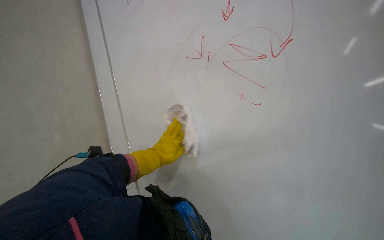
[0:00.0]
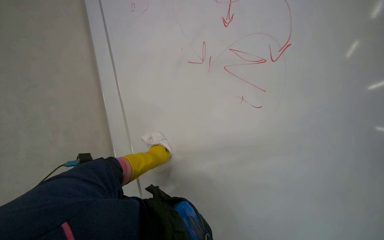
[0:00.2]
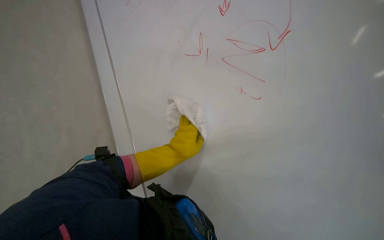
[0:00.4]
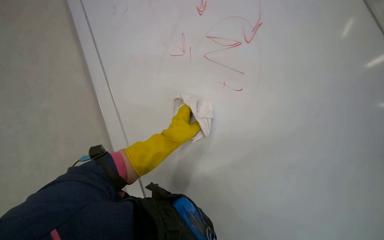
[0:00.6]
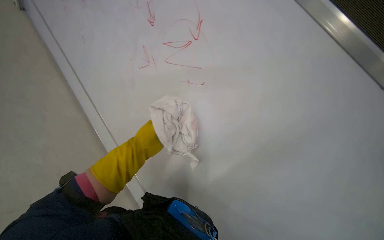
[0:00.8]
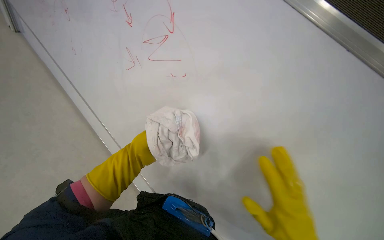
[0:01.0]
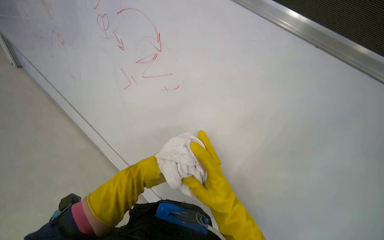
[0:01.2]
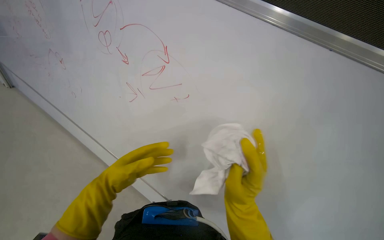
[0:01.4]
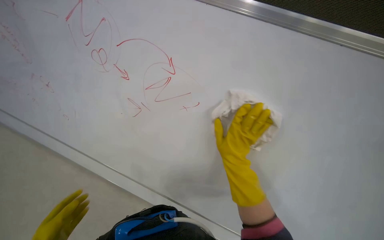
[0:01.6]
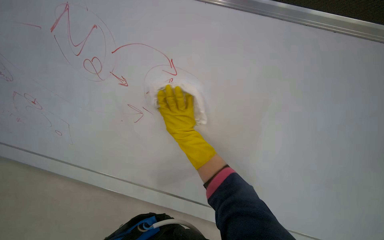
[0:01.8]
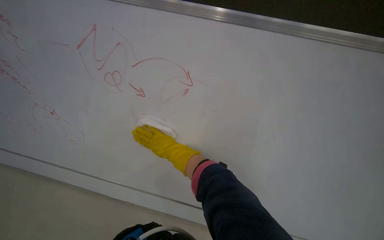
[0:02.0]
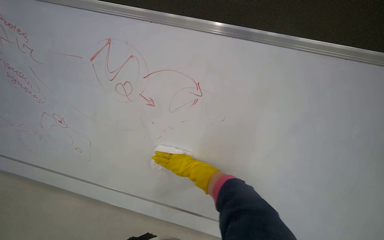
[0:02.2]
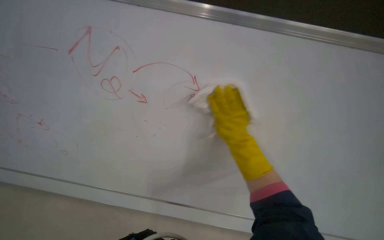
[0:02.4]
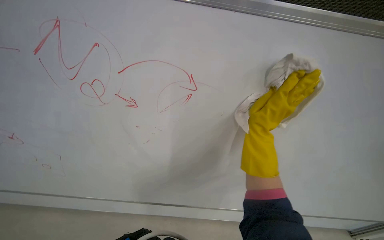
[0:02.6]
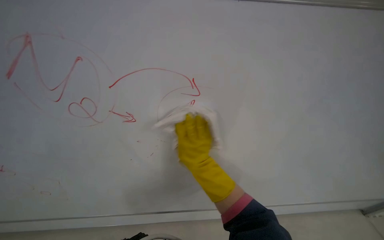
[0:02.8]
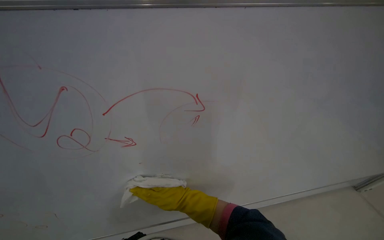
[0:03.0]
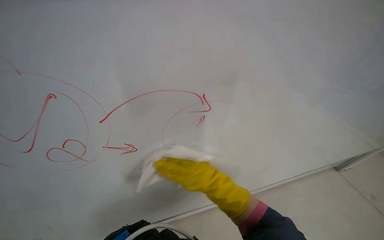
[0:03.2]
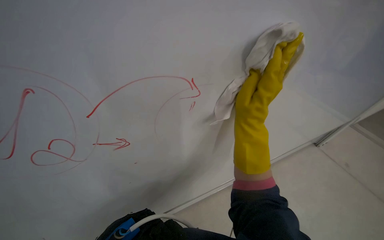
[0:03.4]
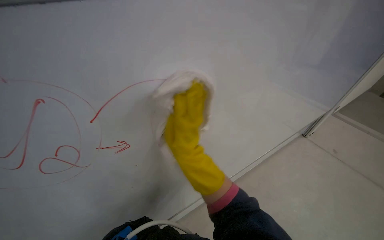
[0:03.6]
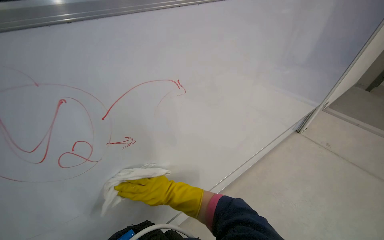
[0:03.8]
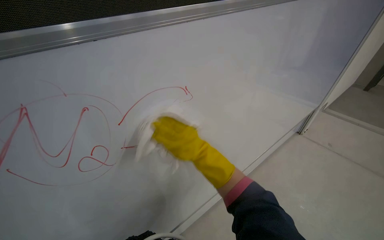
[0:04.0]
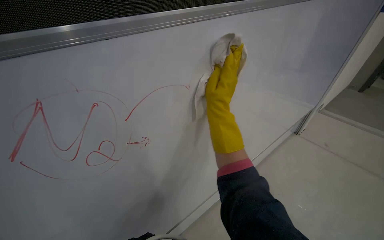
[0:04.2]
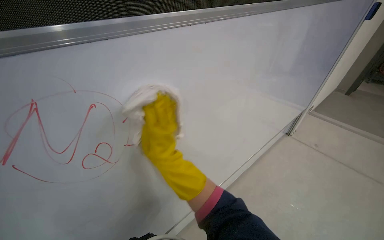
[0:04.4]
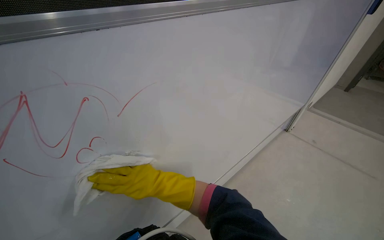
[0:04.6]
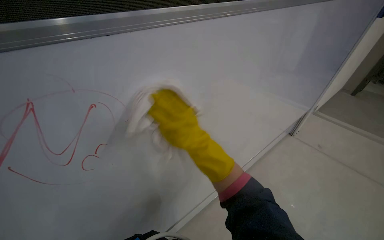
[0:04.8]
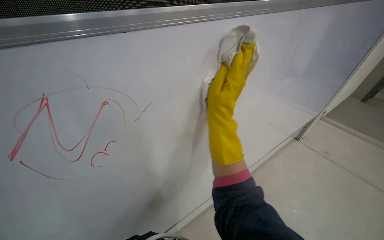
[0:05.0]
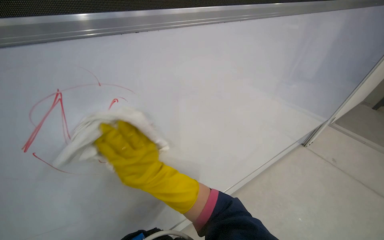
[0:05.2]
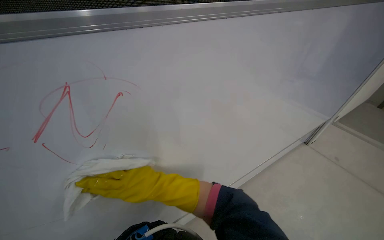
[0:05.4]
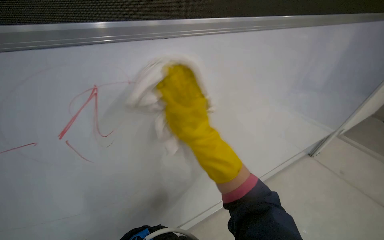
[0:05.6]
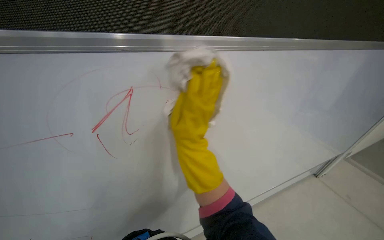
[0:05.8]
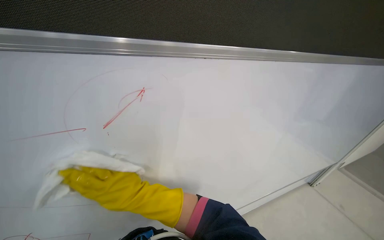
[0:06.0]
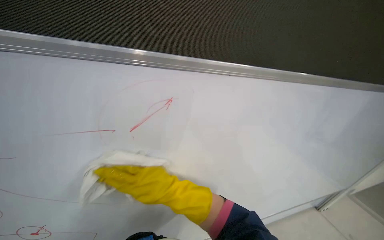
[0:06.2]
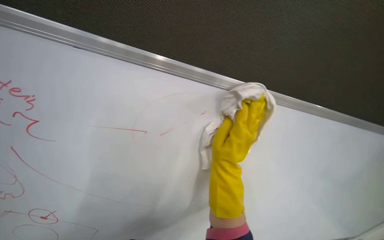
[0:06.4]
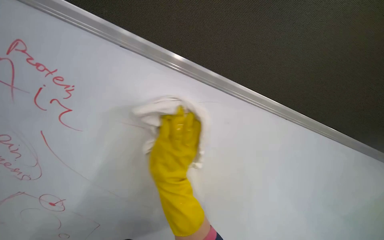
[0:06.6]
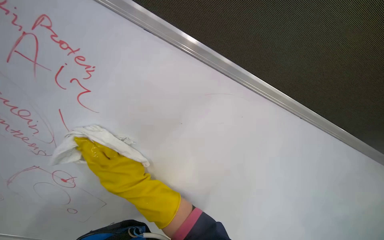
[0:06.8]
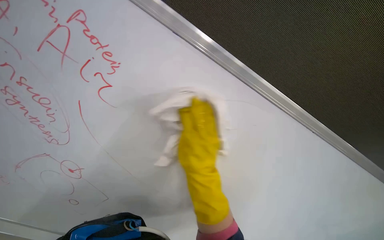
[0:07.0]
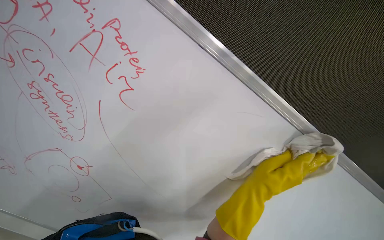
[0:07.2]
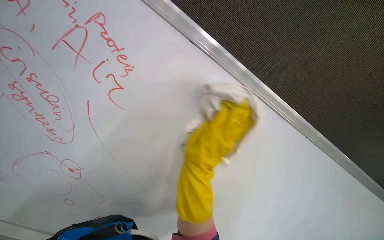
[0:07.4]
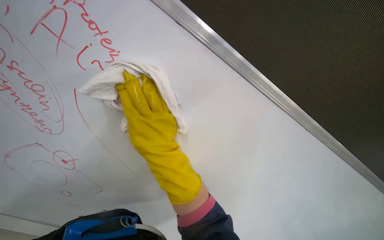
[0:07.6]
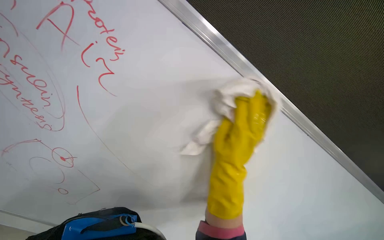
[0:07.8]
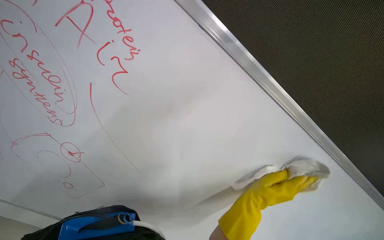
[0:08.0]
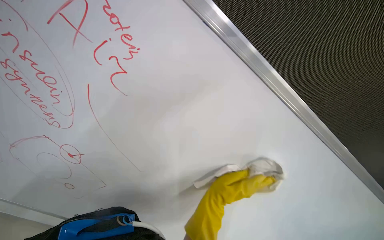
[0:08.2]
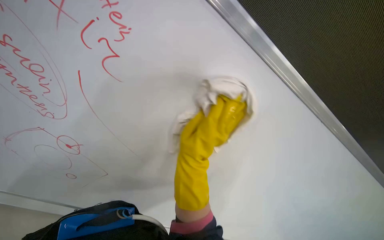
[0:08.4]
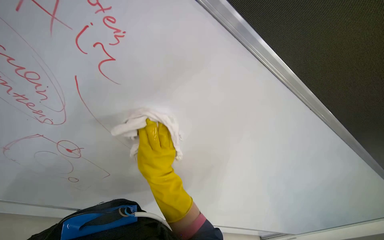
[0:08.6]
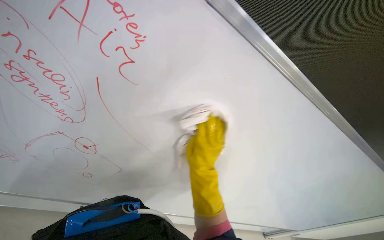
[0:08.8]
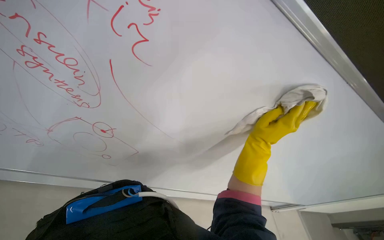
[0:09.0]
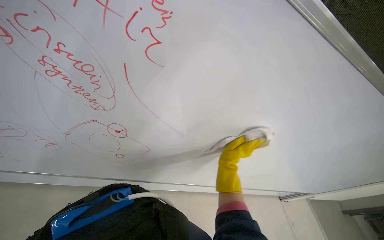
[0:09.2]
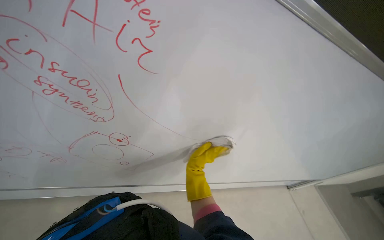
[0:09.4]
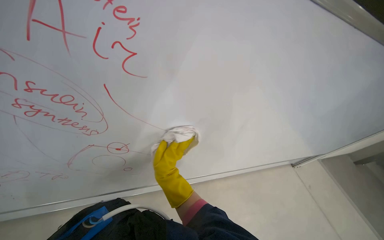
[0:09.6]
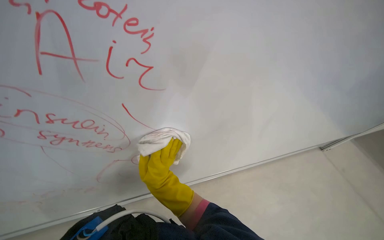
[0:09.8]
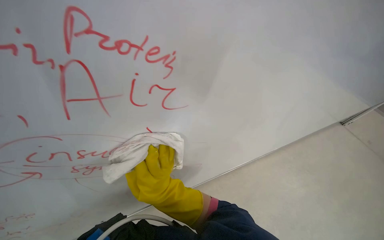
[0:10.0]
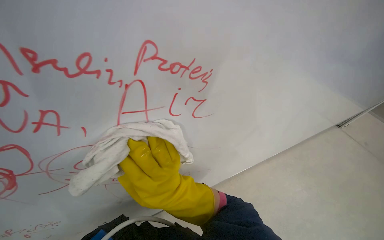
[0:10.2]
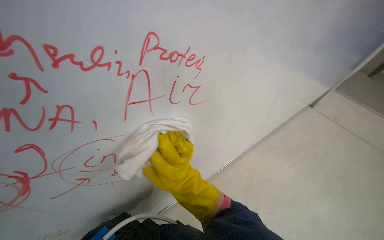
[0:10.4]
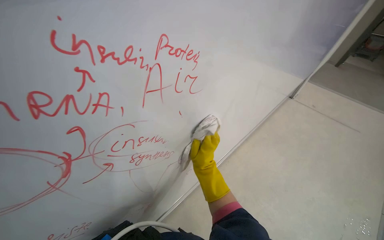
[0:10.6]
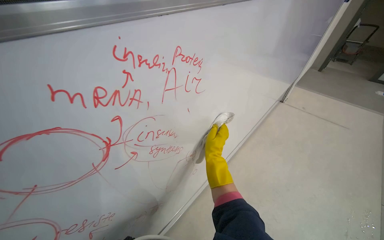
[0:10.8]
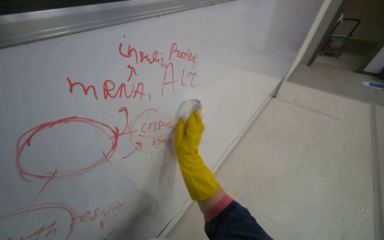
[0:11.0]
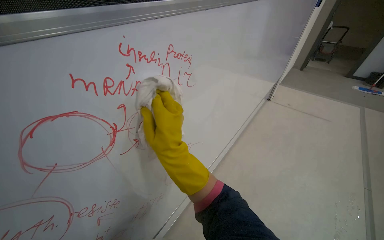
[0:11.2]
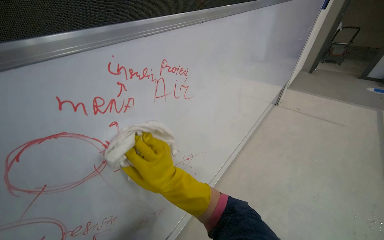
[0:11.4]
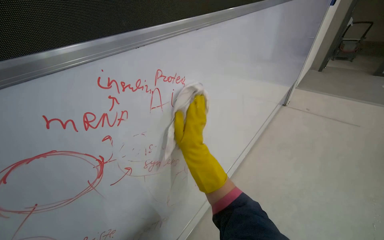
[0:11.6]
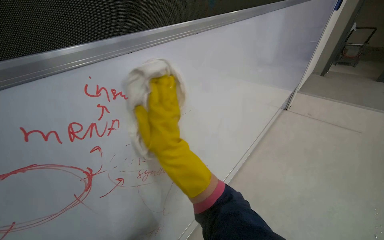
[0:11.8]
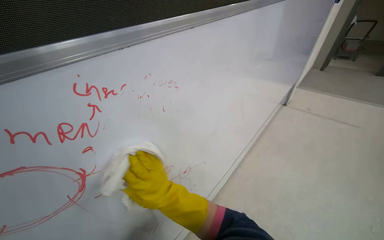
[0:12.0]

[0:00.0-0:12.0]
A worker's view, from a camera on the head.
Job: wiping surfaces.
The whole recording: Cleaning whiteboard. The worker wipes red markings off the whiteboard with a white cloth.
0:00.0 to 0:01.6: The camera pitches downward, by some 20 degrees.
0:01.6 to 0:03.0: The camera pitches upward, by approximately 30 degrees. The right hand moves about 10 cm to the left and comes back.
0:03.0 to 0:04.4: The right hand travels to the left by approximately 20 cm.
0:04.4 to 0:06.0: The right hand swings up and down the picture, some 15 cm each way, with 3 reversals.
0:06.0 to 0:07.6: The camera pitches upward, by roughly 15 degrees. The right hand goes left and right, approximately 35 cm each way, reversing 2 times.
0:07.6 to 0:09.0: The right hand swings left and right, approximately 30 cm each way, with 2 reversals.
0:09.0 to 0:10.4: The camera sweeps to the left, by roughly 15 degrees. The view tips downward by some 20 degrees. The right hand heads to the left, covering approximately 35 cm.
0:10.4 to 0:12.0: The right hand goes farther from the camera and returns, some 15 cm each way.

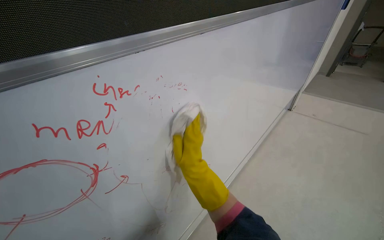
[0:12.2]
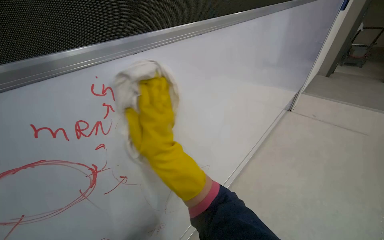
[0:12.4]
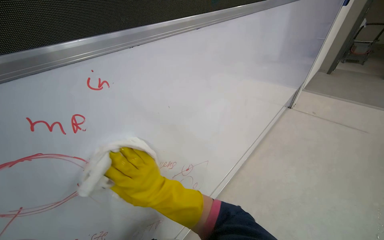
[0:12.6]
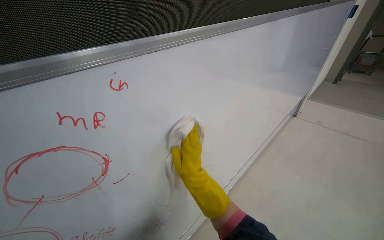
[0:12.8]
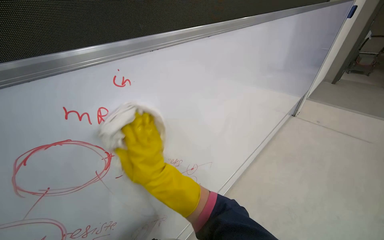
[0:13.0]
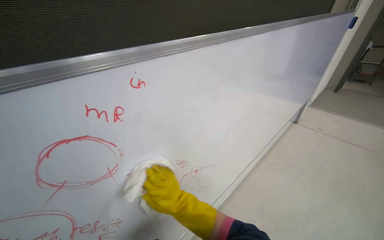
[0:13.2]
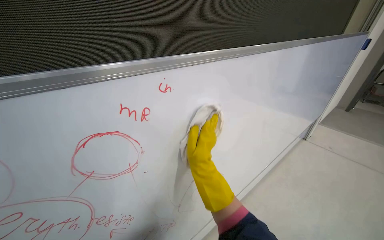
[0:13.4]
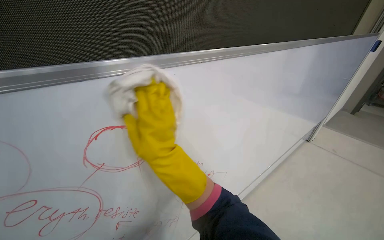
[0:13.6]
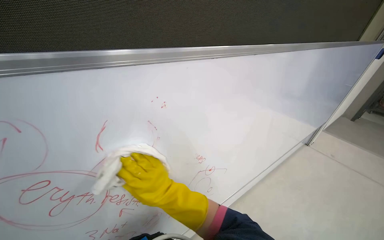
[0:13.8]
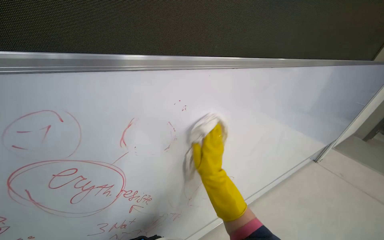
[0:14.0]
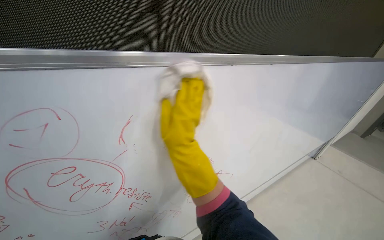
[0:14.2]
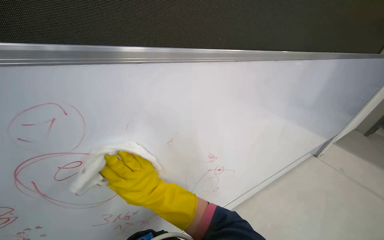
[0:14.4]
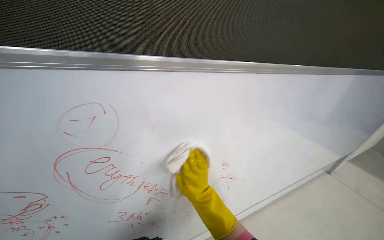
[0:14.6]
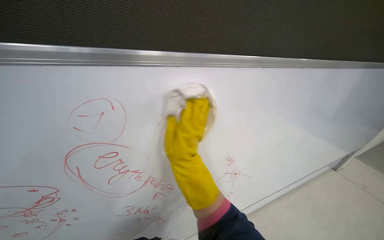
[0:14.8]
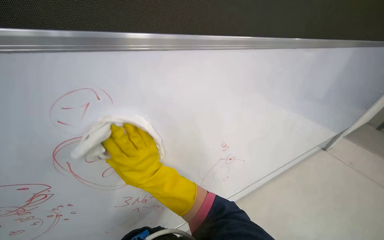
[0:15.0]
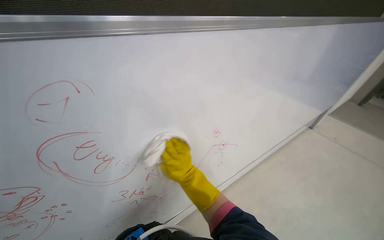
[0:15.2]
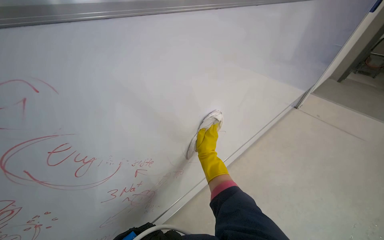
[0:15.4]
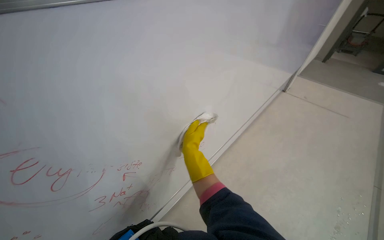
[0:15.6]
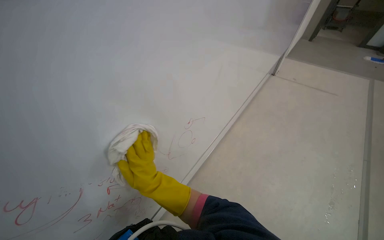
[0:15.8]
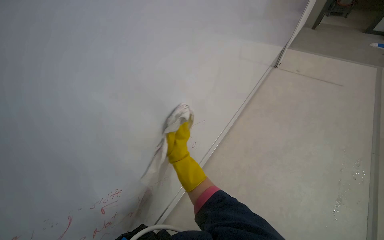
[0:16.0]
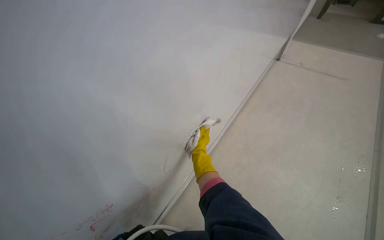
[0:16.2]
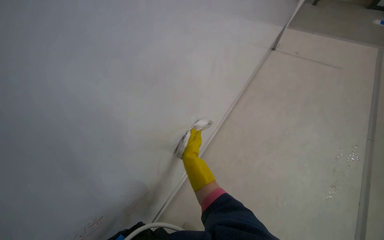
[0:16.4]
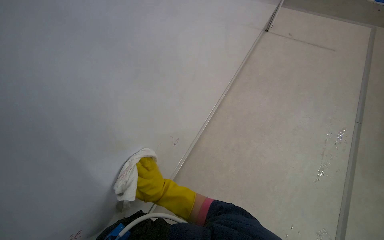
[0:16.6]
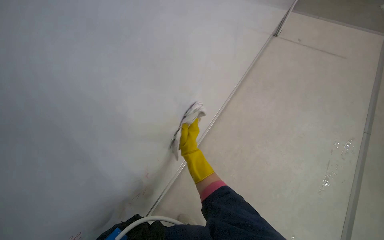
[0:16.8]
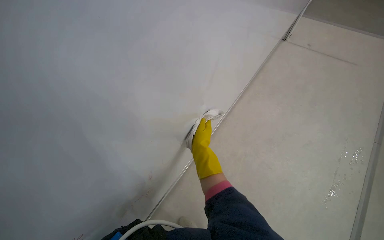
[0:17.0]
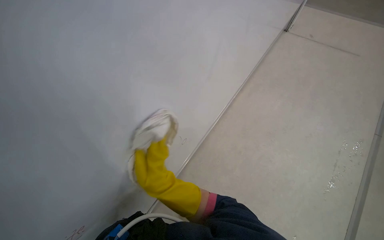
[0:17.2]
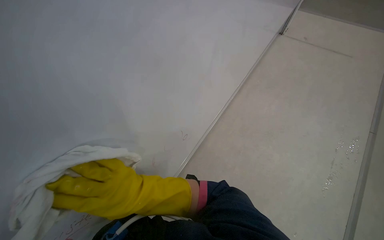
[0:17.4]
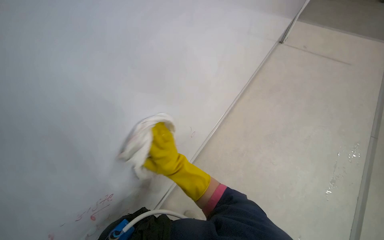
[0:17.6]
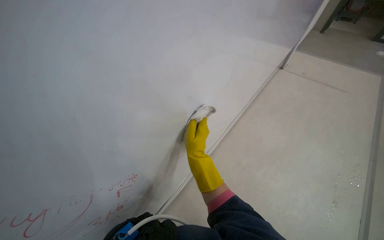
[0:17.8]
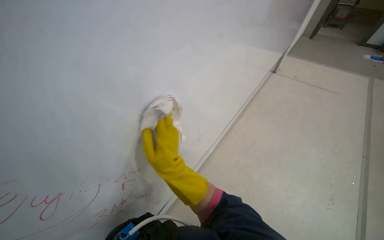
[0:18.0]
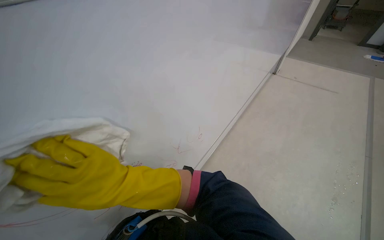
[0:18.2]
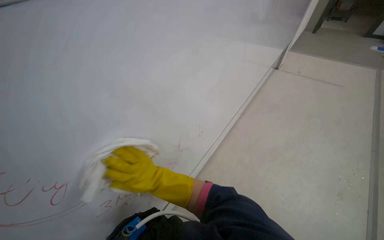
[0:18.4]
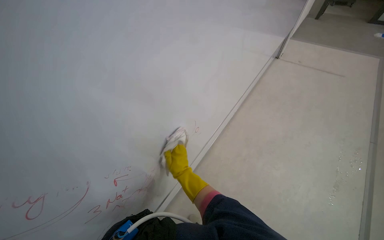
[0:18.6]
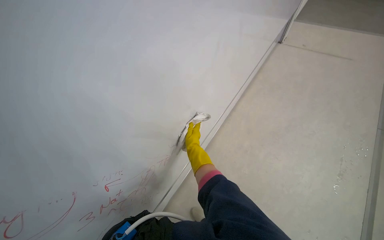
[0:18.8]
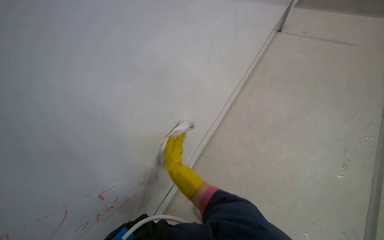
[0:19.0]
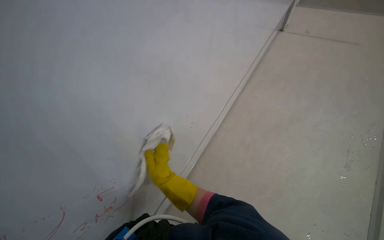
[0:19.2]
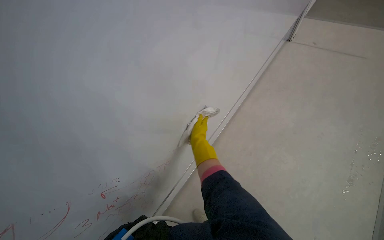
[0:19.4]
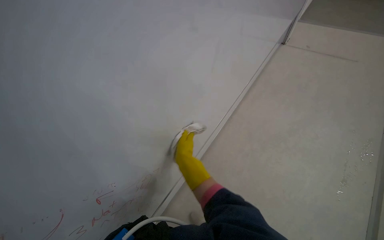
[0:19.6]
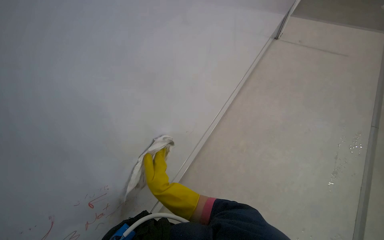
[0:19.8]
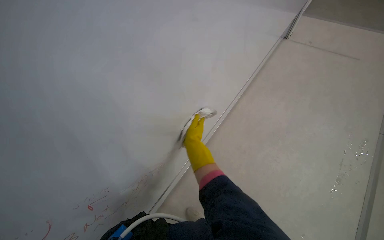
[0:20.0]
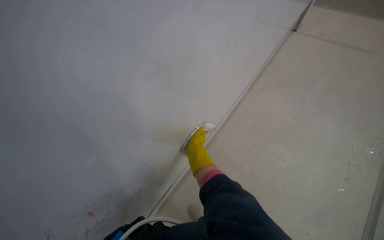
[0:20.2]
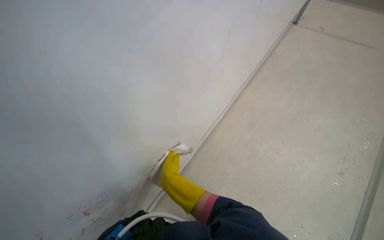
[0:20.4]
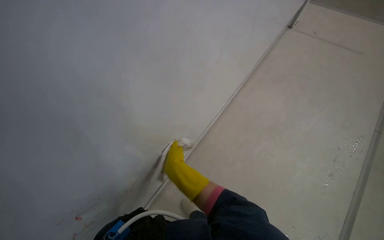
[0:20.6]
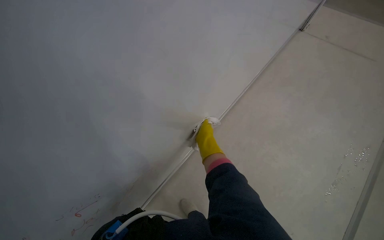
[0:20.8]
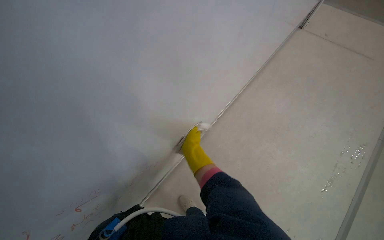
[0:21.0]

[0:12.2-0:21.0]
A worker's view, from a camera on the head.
Job: wiping surfaces.
The whole recording: Cleaning whiteboard. The worker wipes red markings off the whiteboard with a white cloth.
0:12.2 to 0:13.6: The right hand goes up and down the picture, approximately 20 cm each way, reversing 2 times.
0:13.6 to 0:15.2: The right hand swings left and right, approximately 15 cm each way, with 4 reversals.
0:15.2 to 0:16.6: The wearer's head swings approximately 25 degrees to the right. The wearer looks roughly 20 degrees further downward. The right hand moves left and right over approximately 15 cm, changing direction 2 times.
0:16.6 to 0:18.0: The right hand goes some 35 cm nearer to the camera.
0:18.0 to 0:19.6: The right hand moves nearer and farther over approximately 25 cm, changing direction 3 times.
